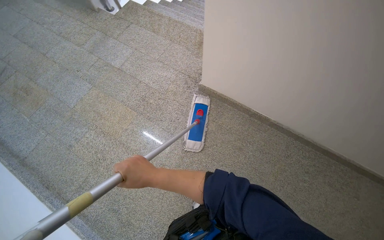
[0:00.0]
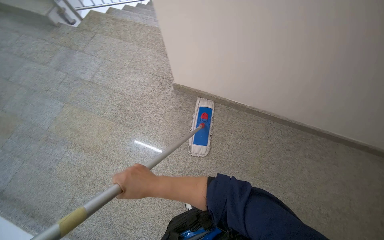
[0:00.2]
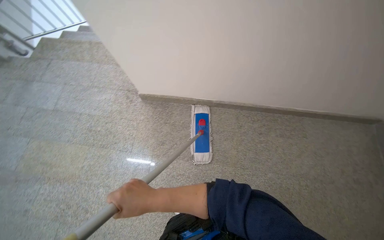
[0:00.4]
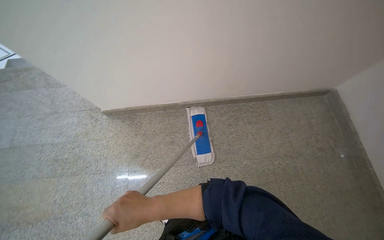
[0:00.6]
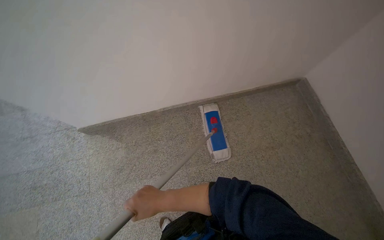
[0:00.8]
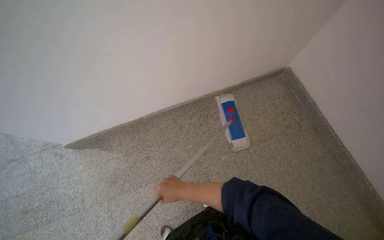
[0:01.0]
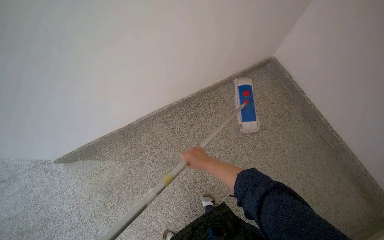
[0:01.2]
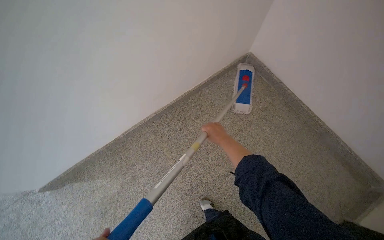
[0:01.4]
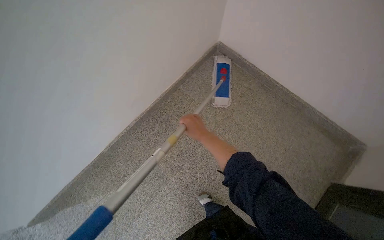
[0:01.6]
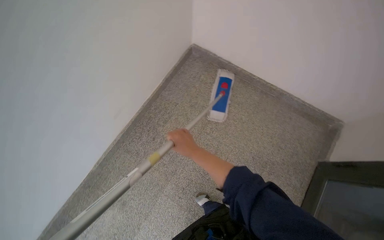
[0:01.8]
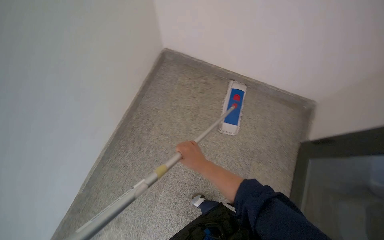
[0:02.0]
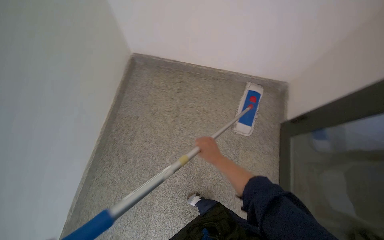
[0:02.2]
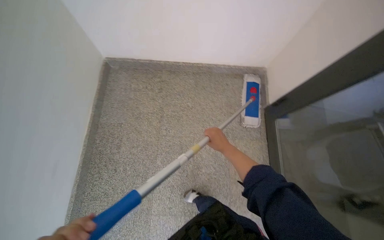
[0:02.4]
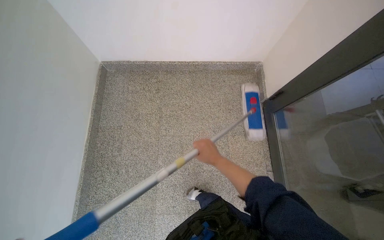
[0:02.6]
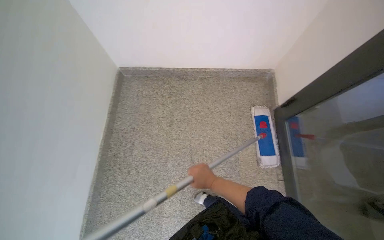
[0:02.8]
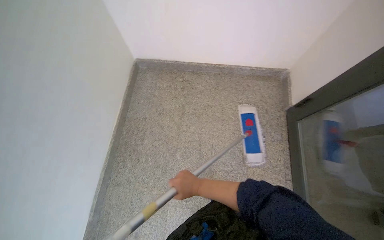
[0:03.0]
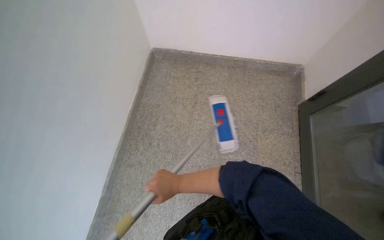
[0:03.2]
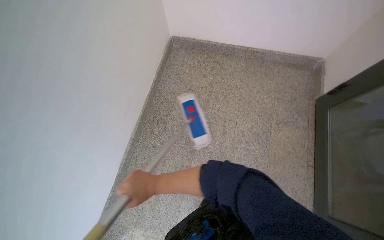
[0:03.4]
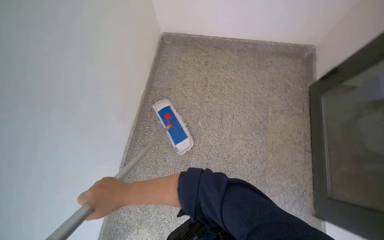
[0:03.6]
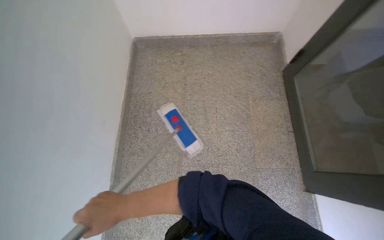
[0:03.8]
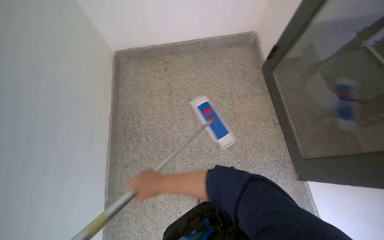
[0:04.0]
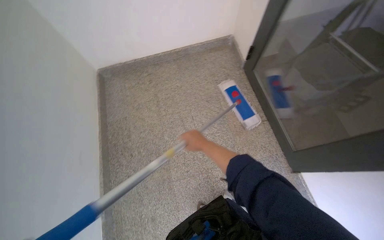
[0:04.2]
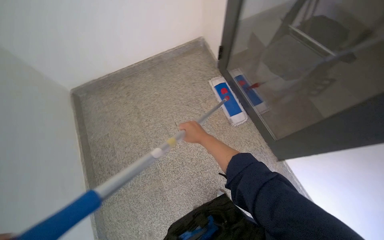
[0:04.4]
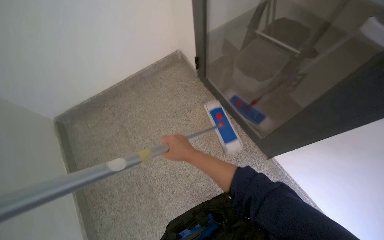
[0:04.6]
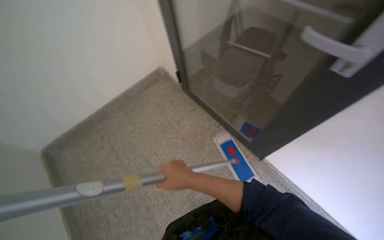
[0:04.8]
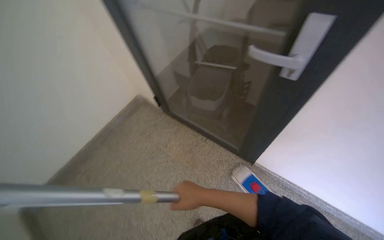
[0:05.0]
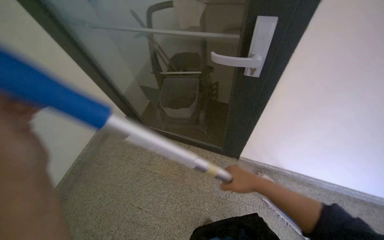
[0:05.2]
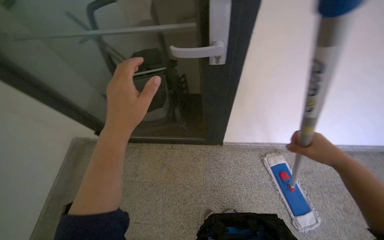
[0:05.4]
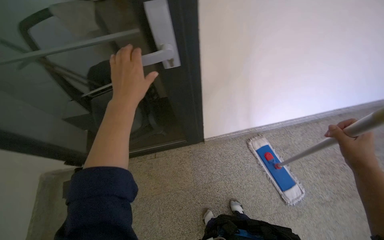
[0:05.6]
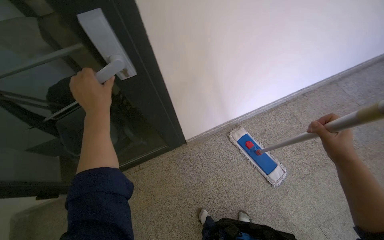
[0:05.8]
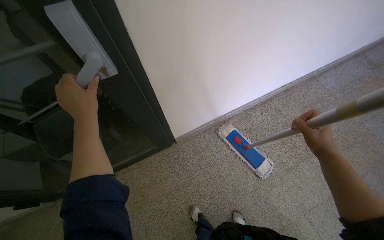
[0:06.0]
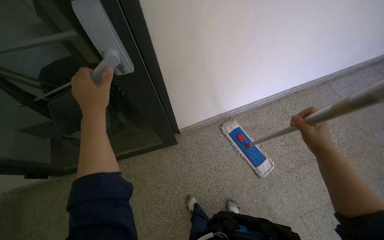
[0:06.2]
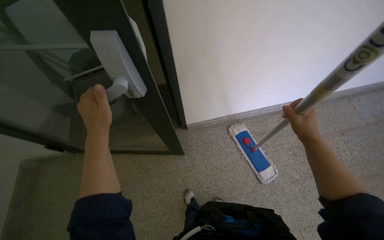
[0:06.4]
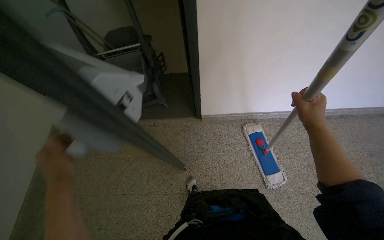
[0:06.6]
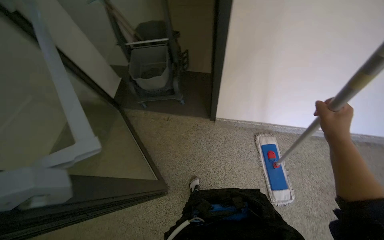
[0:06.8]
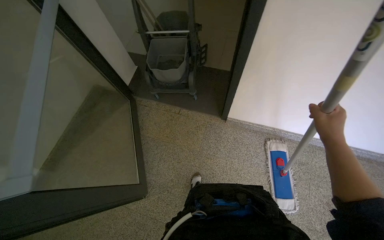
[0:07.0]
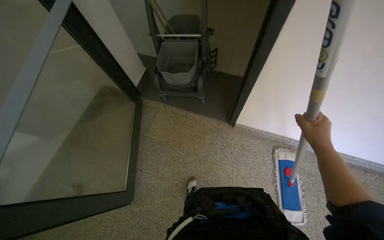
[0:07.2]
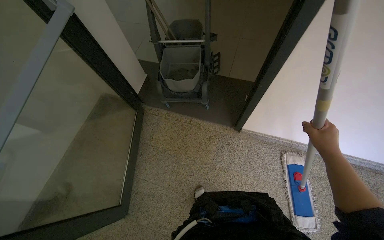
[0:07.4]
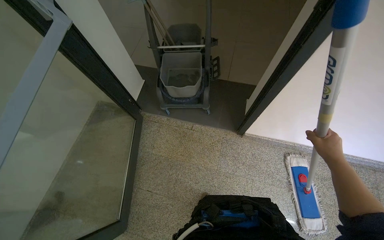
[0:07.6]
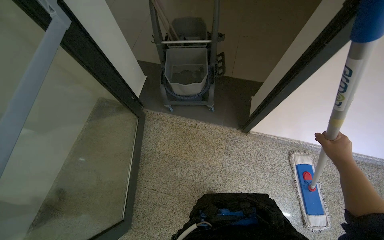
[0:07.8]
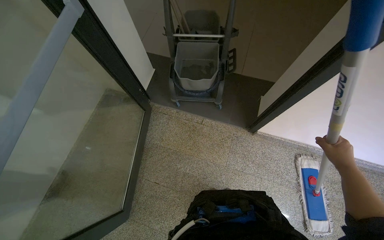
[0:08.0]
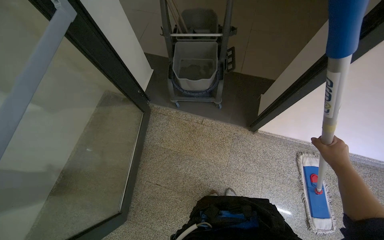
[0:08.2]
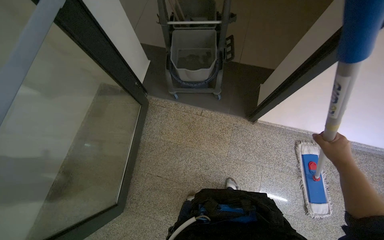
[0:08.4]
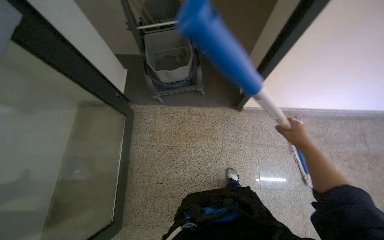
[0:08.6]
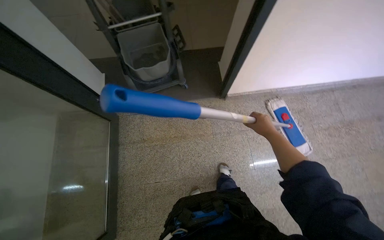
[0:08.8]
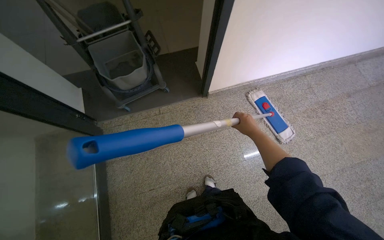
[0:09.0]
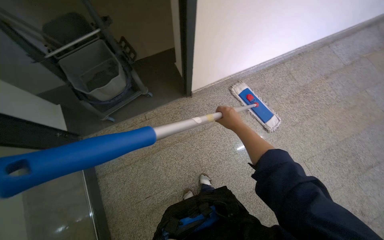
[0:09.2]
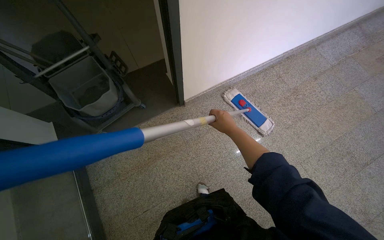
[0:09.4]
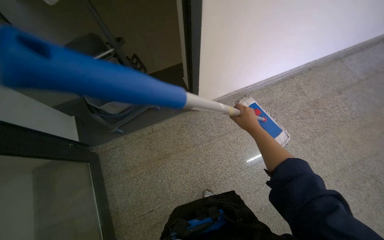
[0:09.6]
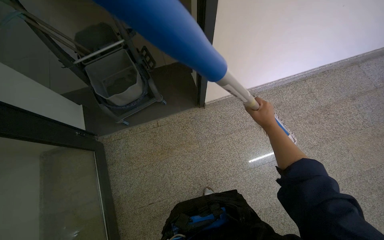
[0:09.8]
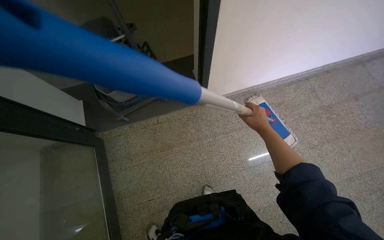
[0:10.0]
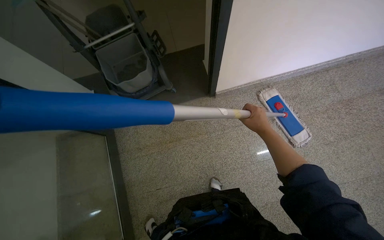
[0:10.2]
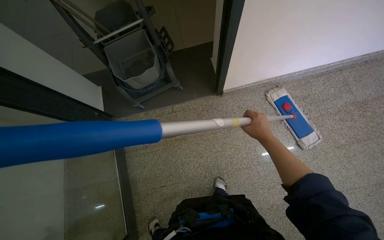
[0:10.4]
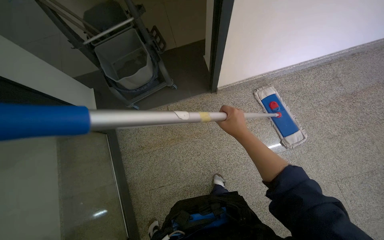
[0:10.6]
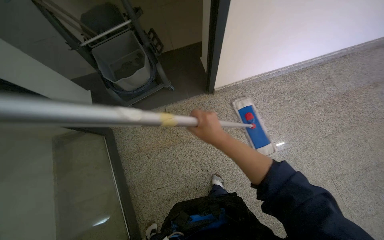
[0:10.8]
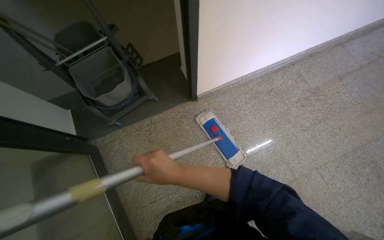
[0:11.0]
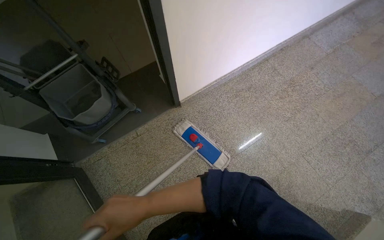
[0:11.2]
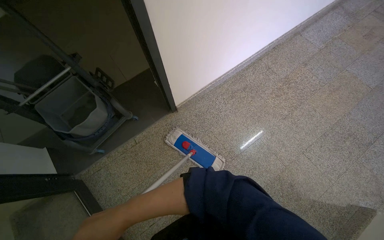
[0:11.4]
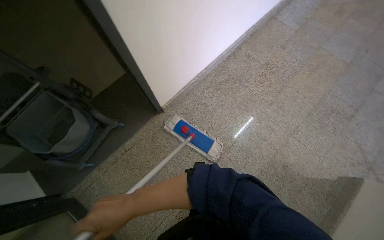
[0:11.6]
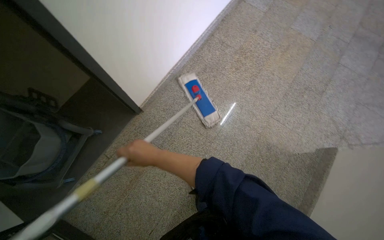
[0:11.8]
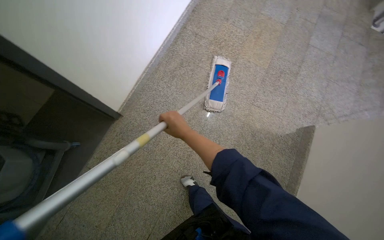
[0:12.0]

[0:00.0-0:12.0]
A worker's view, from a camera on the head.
Job: mopping floor.
The whole recording: Mopping landing floor. The worker mops the landing floor with a flat mop.
0.0 to 1.6 s: The camera travels approximately 80 cm. The wearer's head swings some 80 degrees to the right.
1.6 to 3.0 s: Everything in view rotates about 35 degrees counterclockwise.
3.0 to 4.4 s: The scene rotates counterclockwise by some 30 degrees.
4.4 to 6.0 s: The wearer's head swings approximately 90 degrees to the right. The view tilts roughly 15 degrees upward.
6.0 to 7.6 s: The head rotates approximately 50 degrees to the left.
7.6 to 9.0 s: The head rotates about 30 degrees to the right.
10.4 to 12.0 s: The head rotates about 50 degrees to the right.

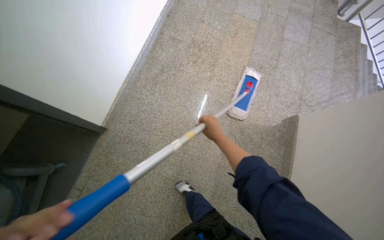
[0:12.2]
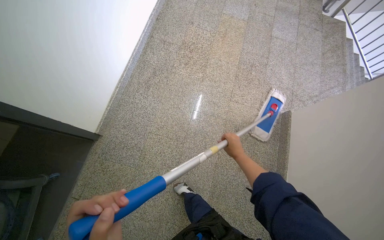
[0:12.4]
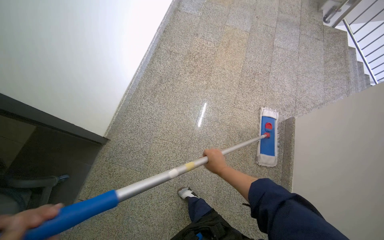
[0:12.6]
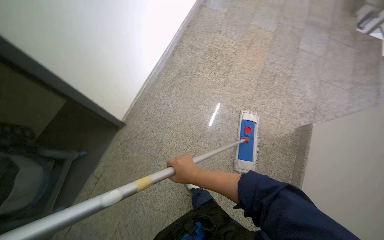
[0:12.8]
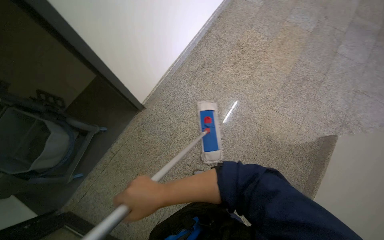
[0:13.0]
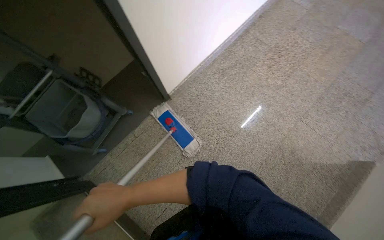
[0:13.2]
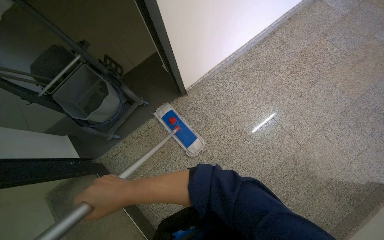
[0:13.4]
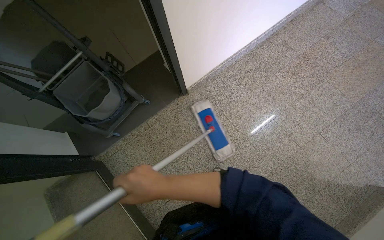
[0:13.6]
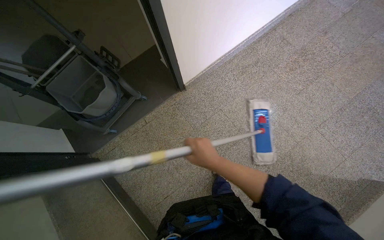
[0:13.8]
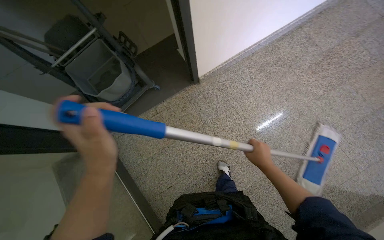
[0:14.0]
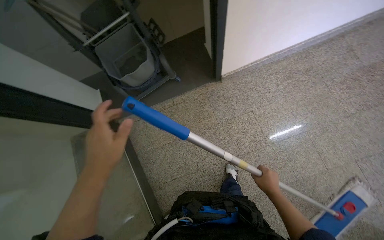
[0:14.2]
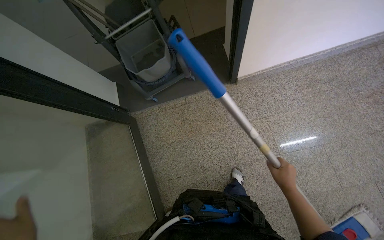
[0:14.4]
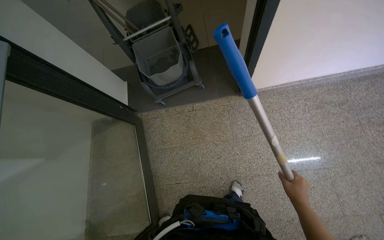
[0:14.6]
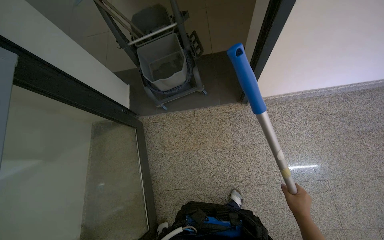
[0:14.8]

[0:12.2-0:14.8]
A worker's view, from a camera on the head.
Job: mopping floor.
The whole recording: Mopping landing floor. The worker mops the landing floor with a flat mop.
12.2 to 13.4 s: The wearer's head swings approximately 35 degrees to the left.
13.4 to 14.8 s: The head turns to the left by approximately 35 degrees. The right hand is displaced to the right by some 40 cm.

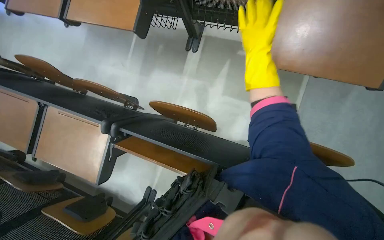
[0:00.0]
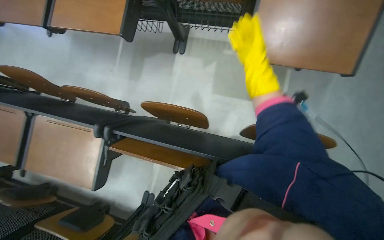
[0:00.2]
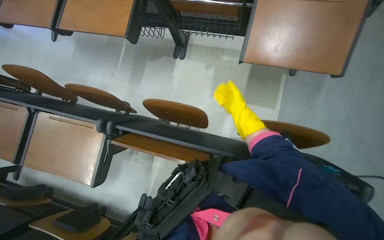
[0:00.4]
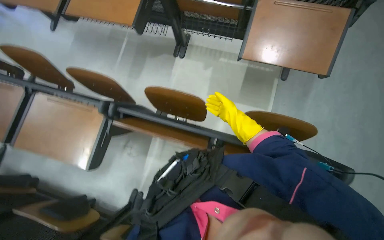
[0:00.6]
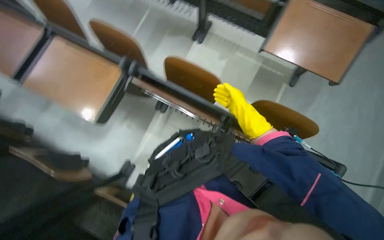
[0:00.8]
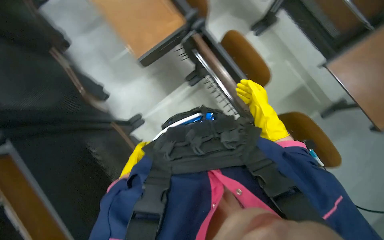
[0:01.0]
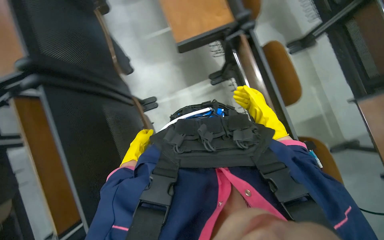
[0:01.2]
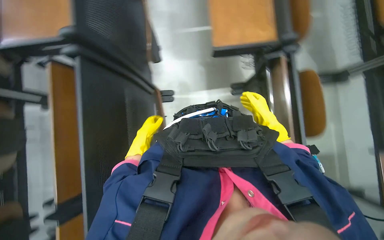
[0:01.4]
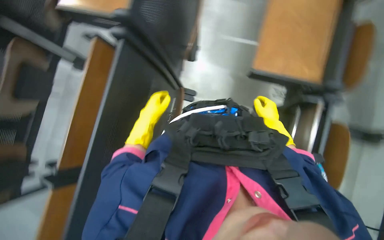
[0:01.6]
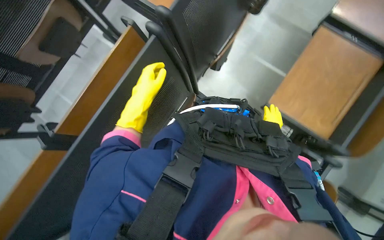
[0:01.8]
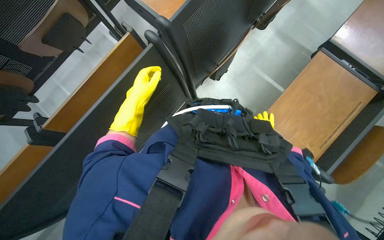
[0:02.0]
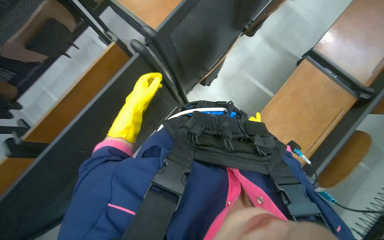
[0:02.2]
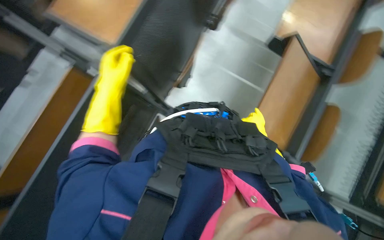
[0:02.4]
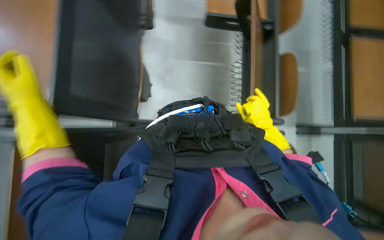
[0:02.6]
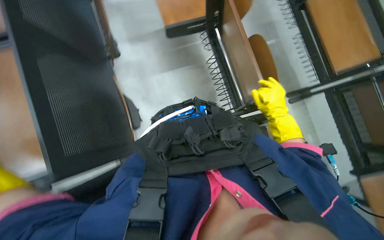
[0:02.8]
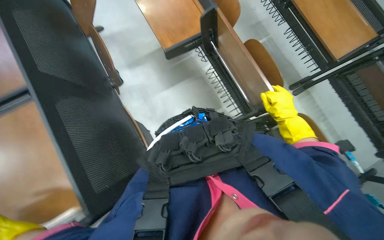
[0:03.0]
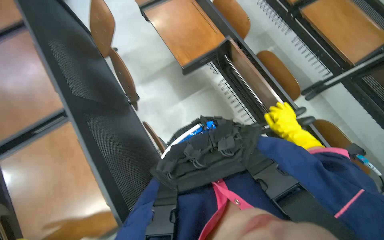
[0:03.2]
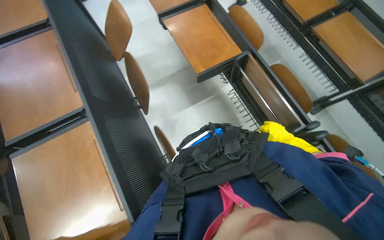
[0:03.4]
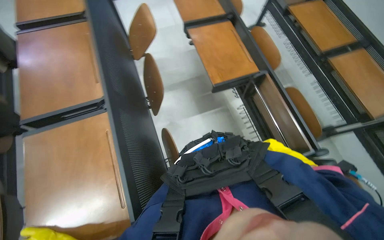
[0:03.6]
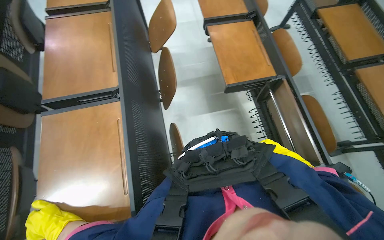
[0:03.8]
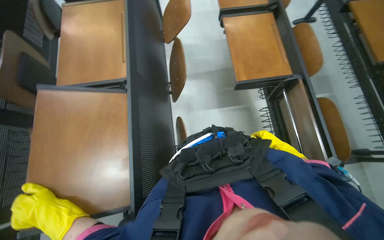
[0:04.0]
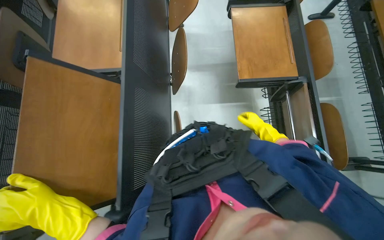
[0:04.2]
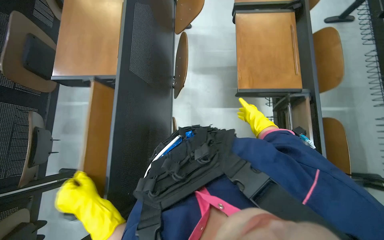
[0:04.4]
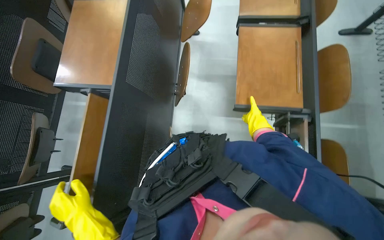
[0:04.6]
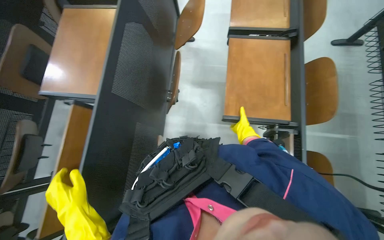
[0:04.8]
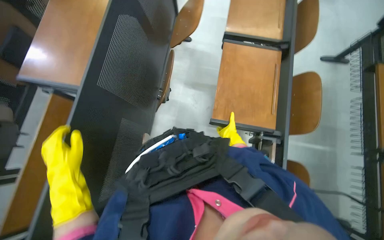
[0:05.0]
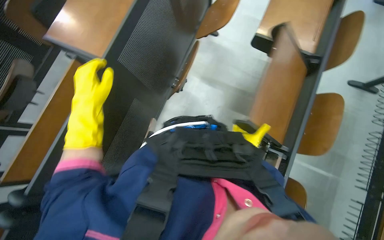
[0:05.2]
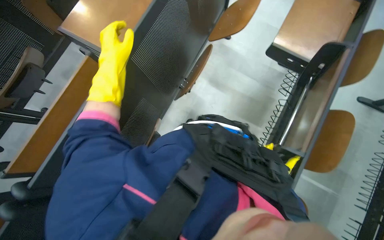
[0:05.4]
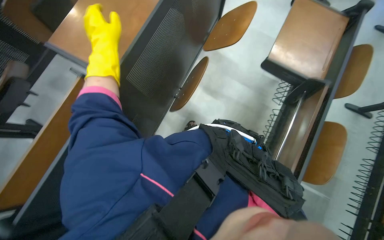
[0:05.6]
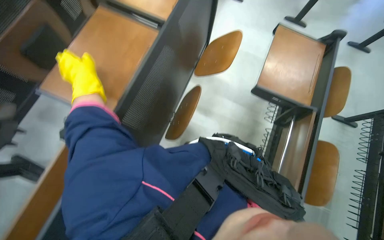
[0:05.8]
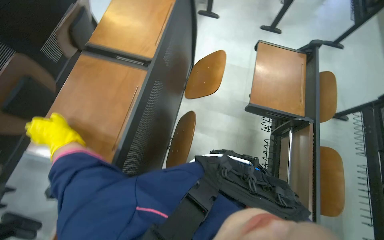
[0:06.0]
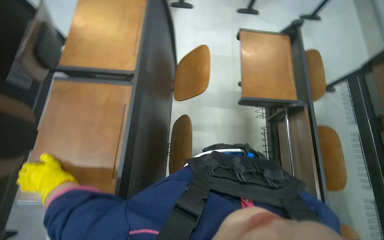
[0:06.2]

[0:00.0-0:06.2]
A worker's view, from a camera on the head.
Job: preparing cleaning supplies.
The whole recording: Preparing desks for mopping. The worker arranges the desks to make it easier to mop the floor.
0.0 to 1.6 s: The head travels some 60 cm. The scene turns approximately 80 degrees clockwise in the picture.
3.2 to 4.6 s: The wearer looks some 40 degrees further to the left. The right hand heads farther from the camera, covering roughly 30 cm.
4.6 to 6.2 s: The camera is carried roughly 40 cm.
